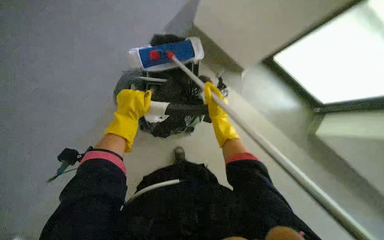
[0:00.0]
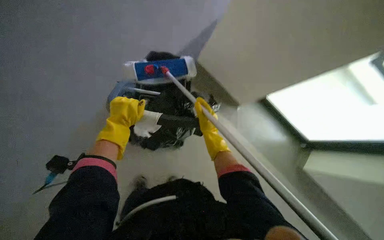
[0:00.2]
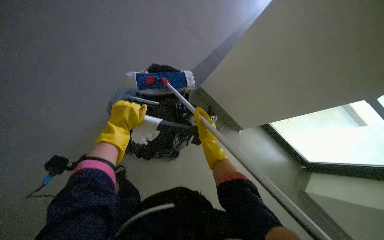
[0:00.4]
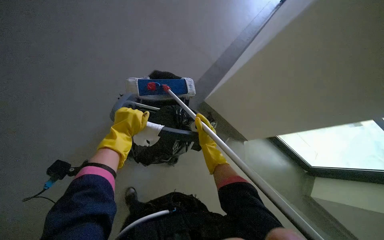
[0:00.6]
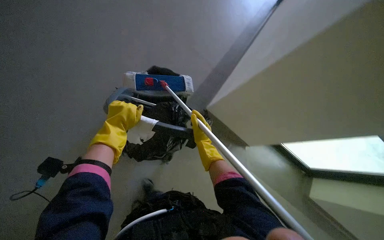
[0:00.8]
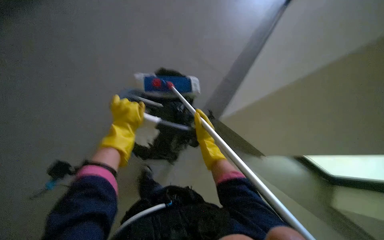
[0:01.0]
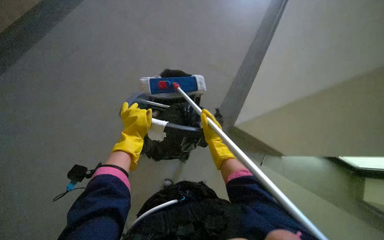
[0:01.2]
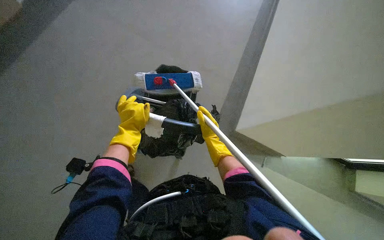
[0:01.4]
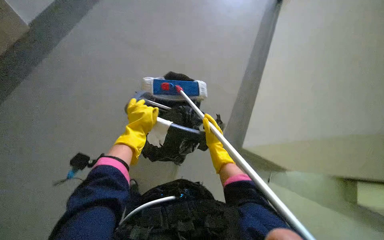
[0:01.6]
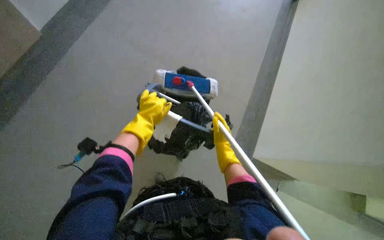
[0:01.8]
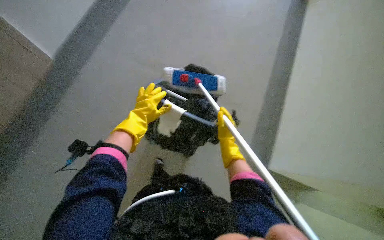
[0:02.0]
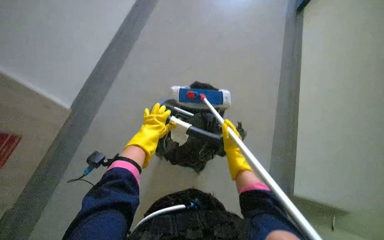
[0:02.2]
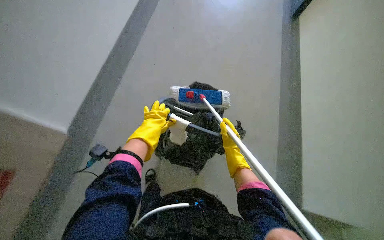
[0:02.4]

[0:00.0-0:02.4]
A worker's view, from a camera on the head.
Job: preparing cleaning supplies.
The whole recording: Preparing cleaning supplies. The worker gathers and organizes various cleaning tools and solutions from the cart, including filling a bucket with water.
0:00.0 to 0:01.2: The view tilts approximately 20 degrees upward.

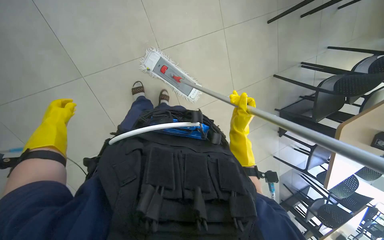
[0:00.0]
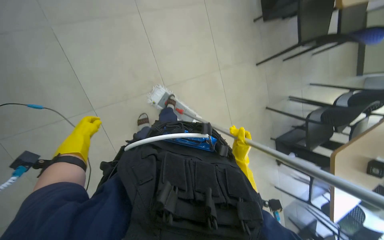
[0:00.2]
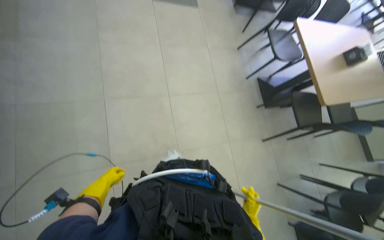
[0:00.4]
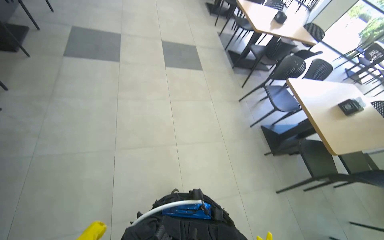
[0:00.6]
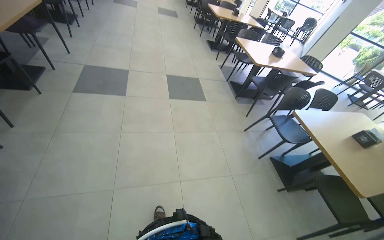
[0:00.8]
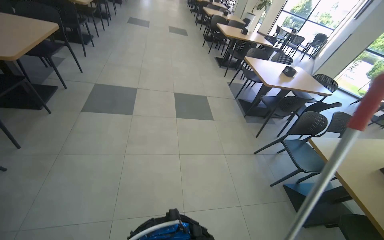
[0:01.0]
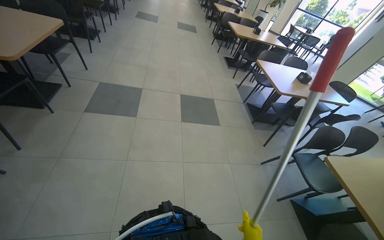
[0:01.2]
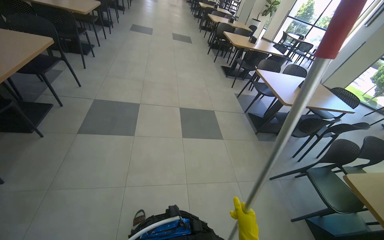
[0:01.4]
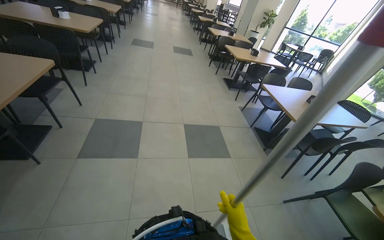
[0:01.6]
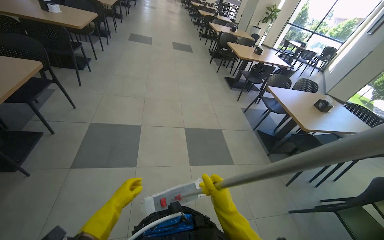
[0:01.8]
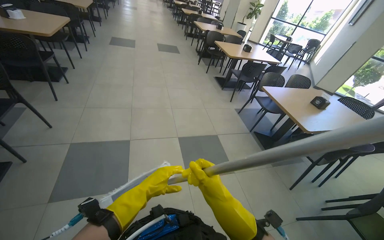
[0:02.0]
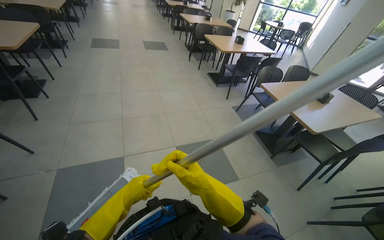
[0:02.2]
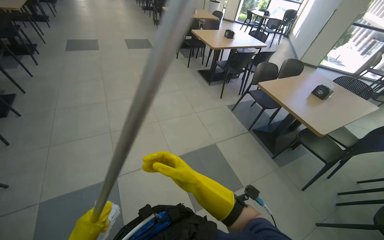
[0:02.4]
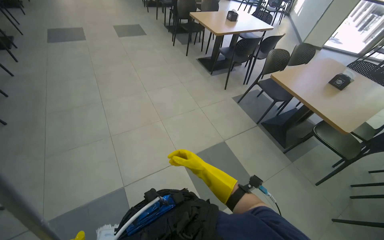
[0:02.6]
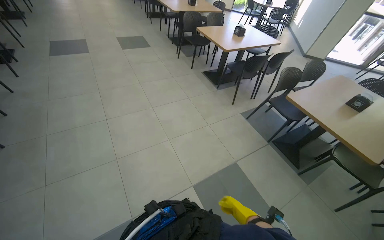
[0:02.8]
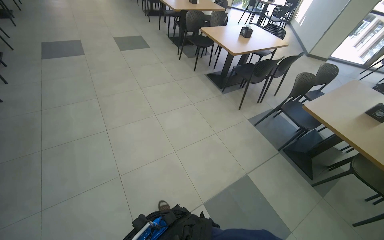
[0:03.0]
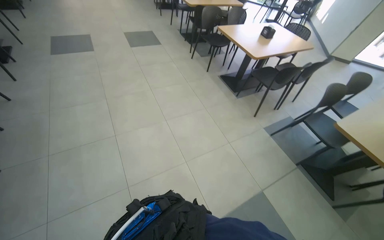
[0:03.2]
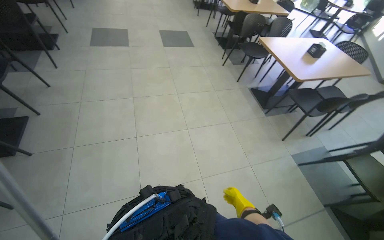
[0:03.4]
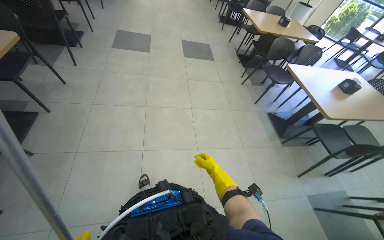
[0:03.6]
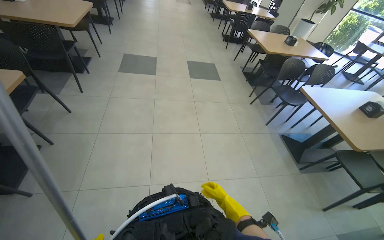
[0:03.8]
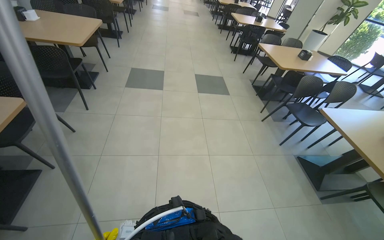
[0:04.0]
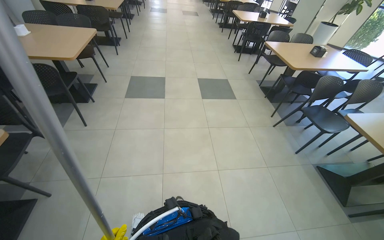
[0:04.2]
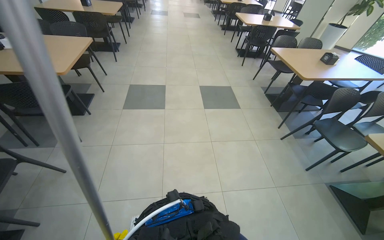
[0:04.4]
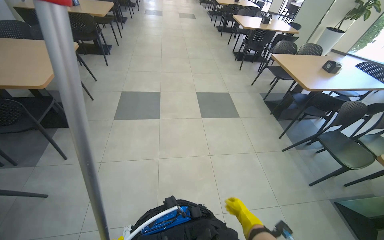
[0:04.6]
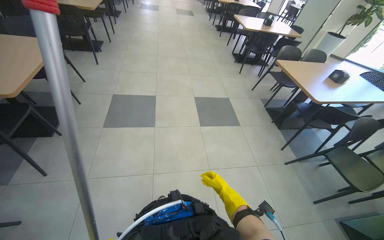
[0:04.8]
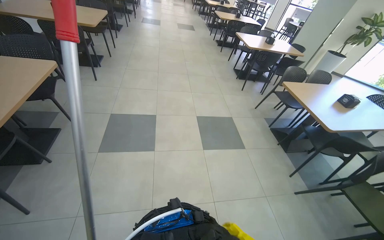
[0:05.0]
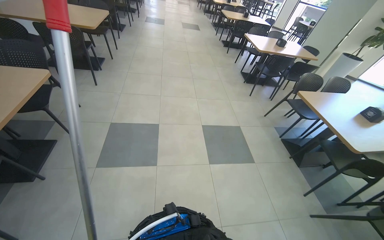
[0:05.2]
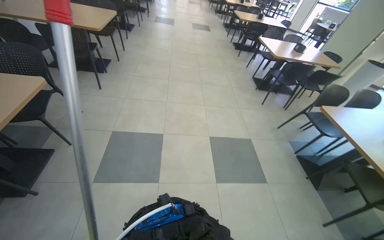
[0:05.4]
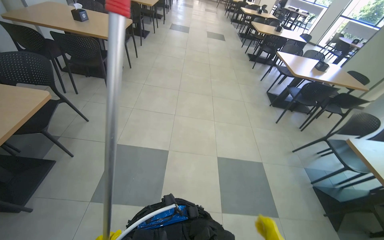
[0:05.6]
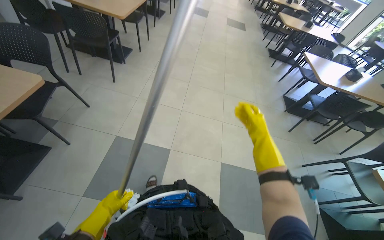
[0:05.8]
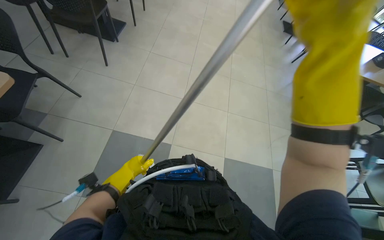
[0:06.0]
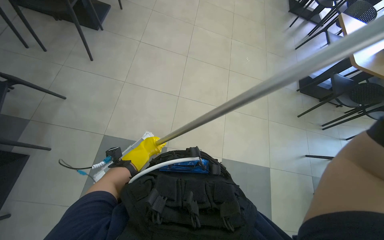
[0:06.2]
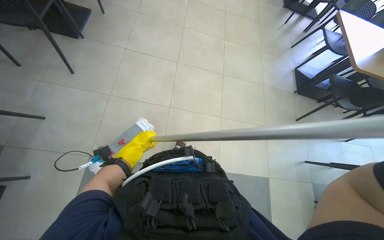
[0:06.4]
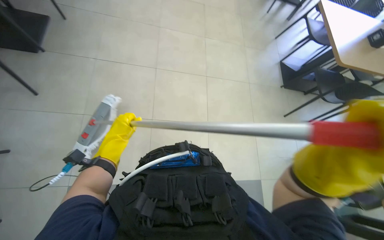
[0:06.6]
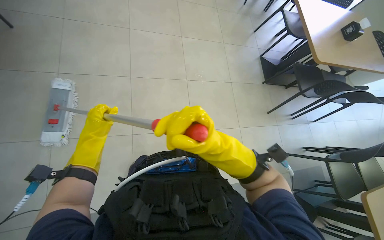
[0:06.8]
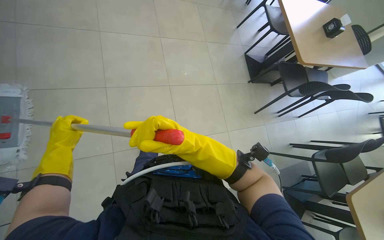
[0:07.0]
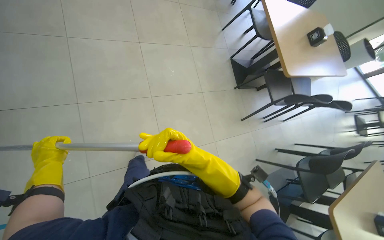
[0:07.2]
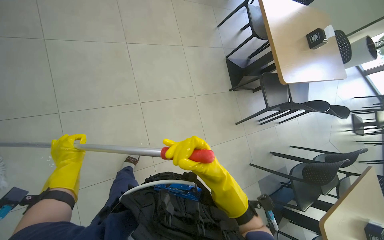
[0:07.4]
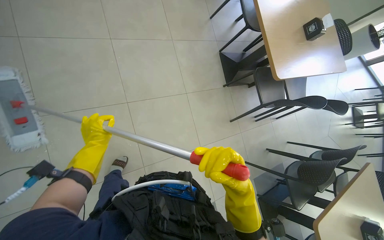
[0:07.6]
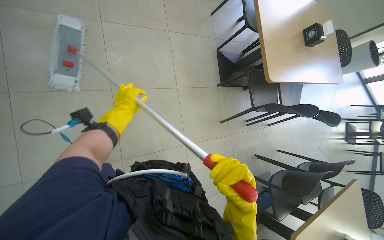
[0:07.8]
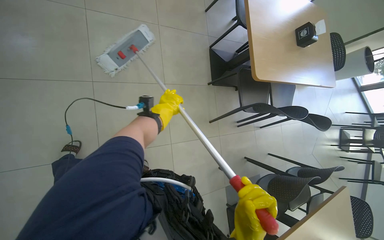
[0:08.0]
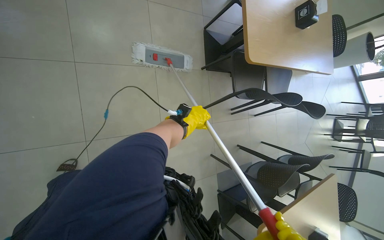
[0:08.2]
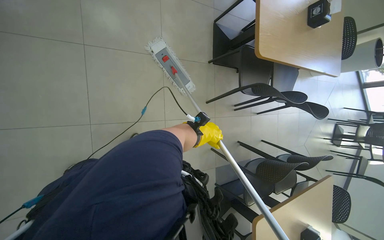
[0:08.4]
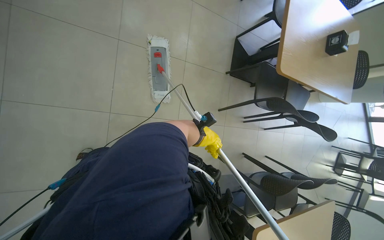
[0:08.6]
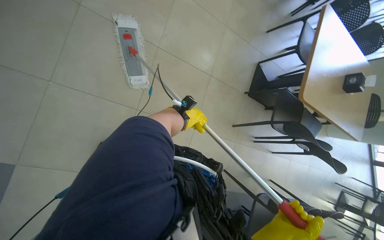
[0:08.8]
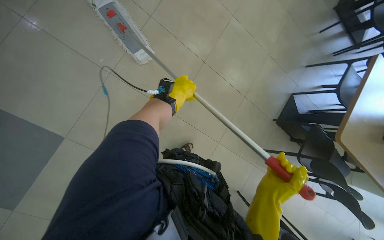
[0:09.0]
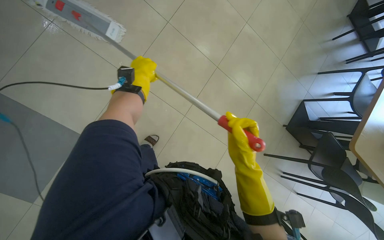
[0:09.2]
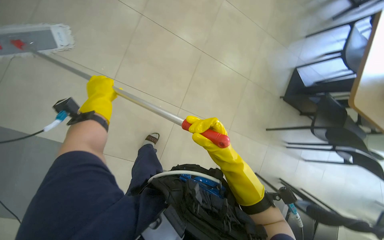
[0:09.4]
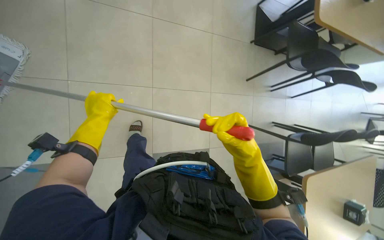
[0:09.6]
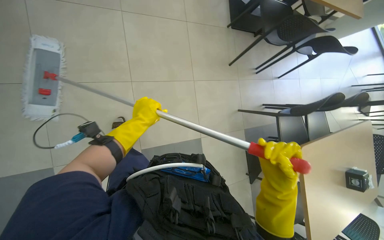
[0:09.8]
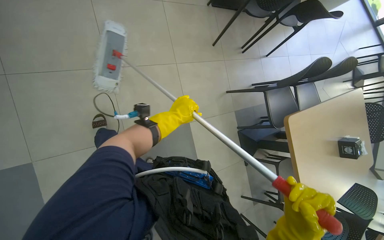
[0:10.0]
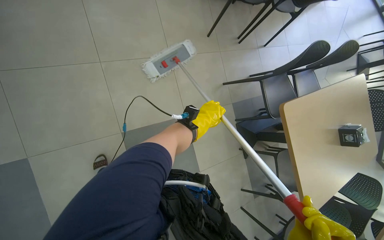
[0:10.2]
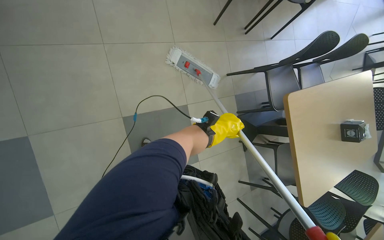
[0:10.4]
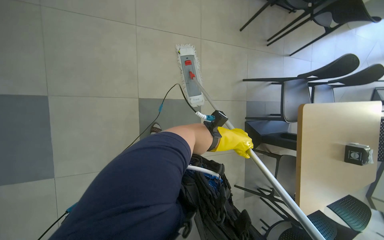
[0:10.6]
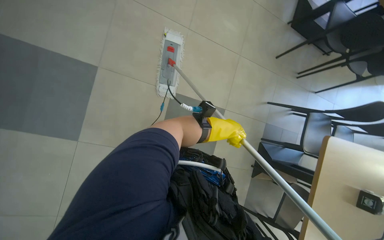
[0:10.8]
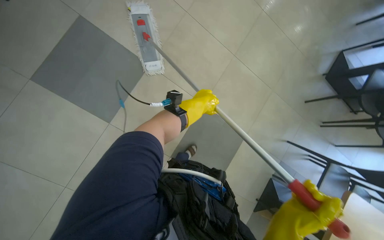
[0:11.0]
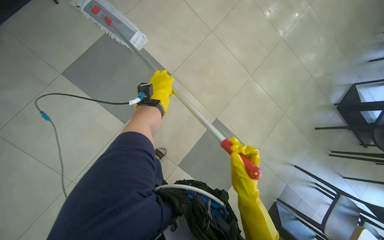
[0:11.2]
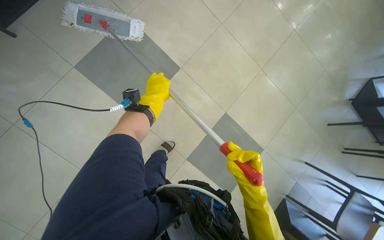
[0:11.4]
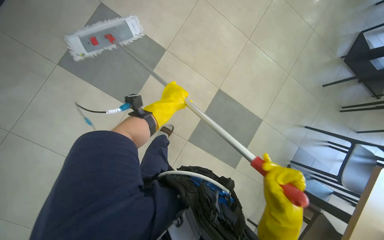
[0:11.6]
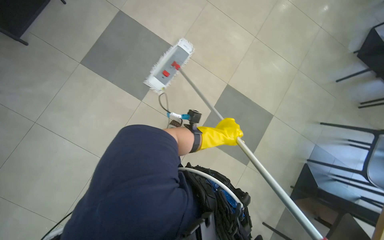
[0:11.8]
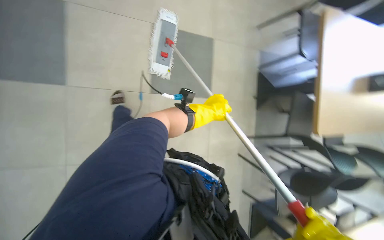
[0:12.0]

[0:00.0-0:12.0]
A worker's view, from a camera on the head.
Job: mopping floor.
The whole recording: Mopping the floor. The worker mops the floor with a mop and cleaning cart.
0:00.0 to 0:01.6: The camera travels some 90 cm. The camera pitches upward, by roughly 75 degrees.
0:01.6 to 0:03.0: The wearer moves approximately 1.5 m. The head turns to the right by some 20 degrees. The camera pitches downward, by about 10 degrees.
0:03.0 to 0:04.4: The camera is carried about 1.5 m. The head rotates about 25 degrees to the left.
0:04.4 to 0:06.0: The camera travels approximately 1.5 m. The view tips downward by approximately 10 degrees.
0:06.0 to 0:07.6: The wearer looks approximately 25 degrees further to the right. The left hand heads up the picture, covering about 35 cm.
0:07.6 to 0:09.0: The wearer moves approximately 40 cm. The scene turns some 45 degrees clockwise in the picture.
0:09.0 to 0:10.4: The view tips downward by approximately 25 degrees. The scene rotates counterclockwise by some 50 degrees.
0:10.4 to 0:12.0: The camera is carried some 50 cm. The wearer's head swings about 40 degrees to the left. The view tilts about 15 degrees upward.

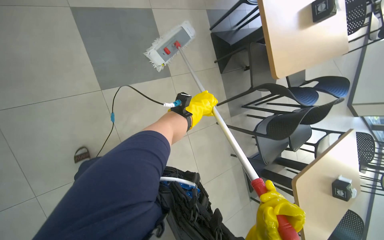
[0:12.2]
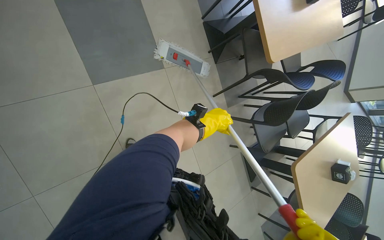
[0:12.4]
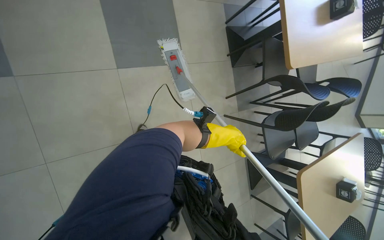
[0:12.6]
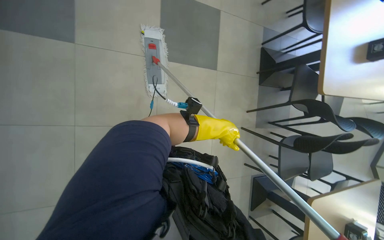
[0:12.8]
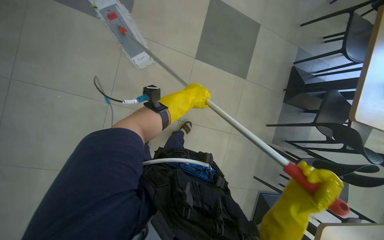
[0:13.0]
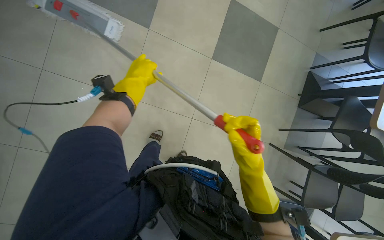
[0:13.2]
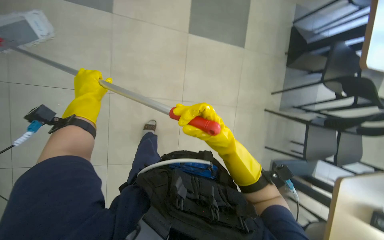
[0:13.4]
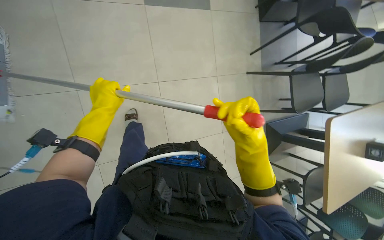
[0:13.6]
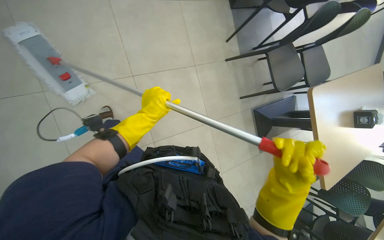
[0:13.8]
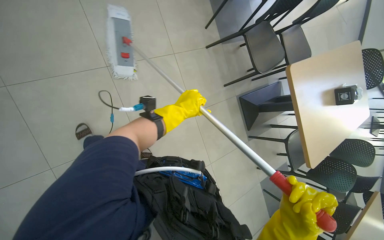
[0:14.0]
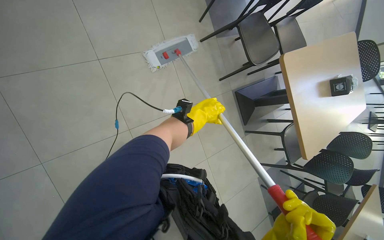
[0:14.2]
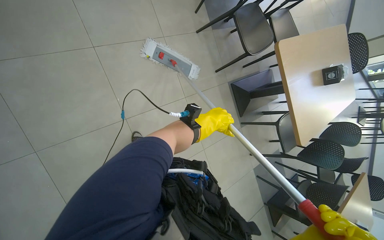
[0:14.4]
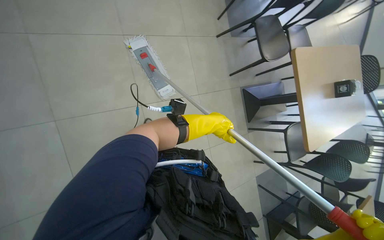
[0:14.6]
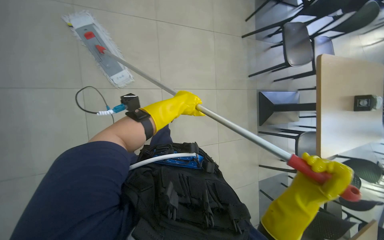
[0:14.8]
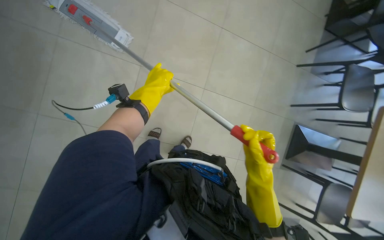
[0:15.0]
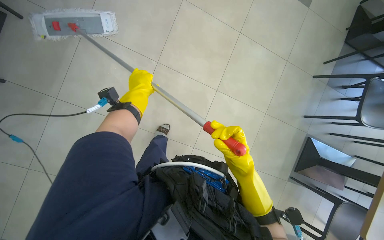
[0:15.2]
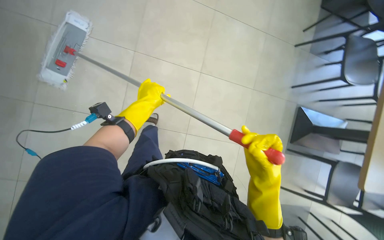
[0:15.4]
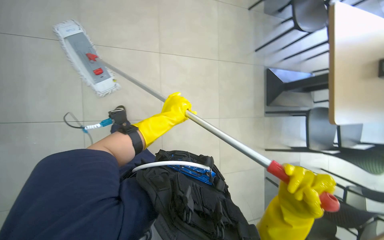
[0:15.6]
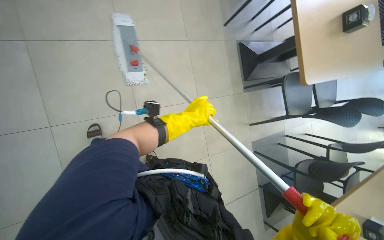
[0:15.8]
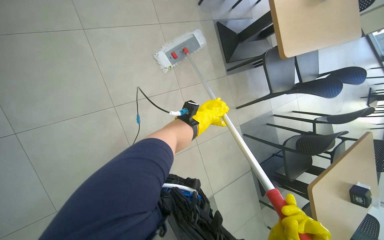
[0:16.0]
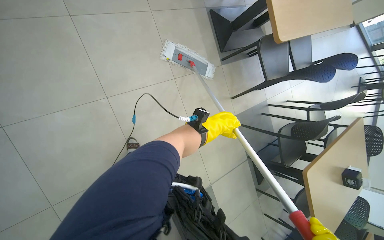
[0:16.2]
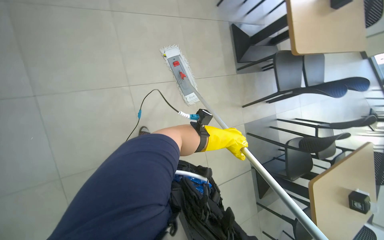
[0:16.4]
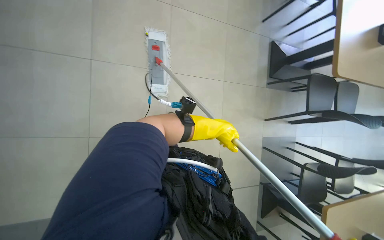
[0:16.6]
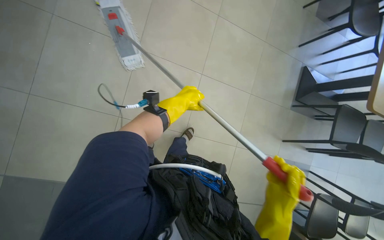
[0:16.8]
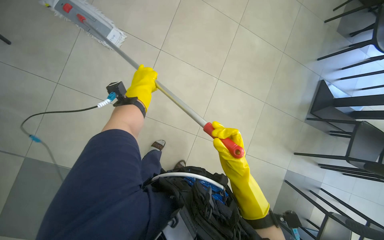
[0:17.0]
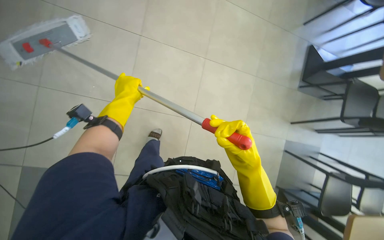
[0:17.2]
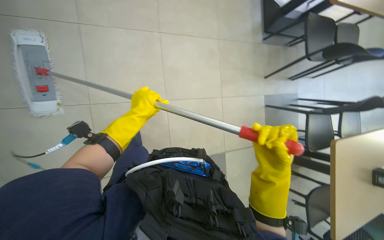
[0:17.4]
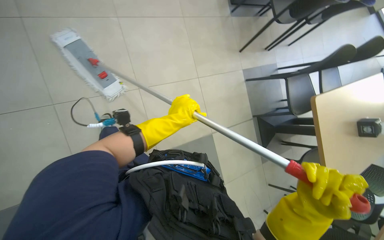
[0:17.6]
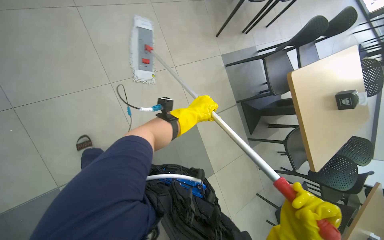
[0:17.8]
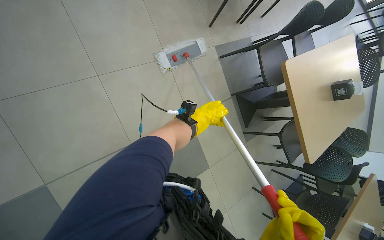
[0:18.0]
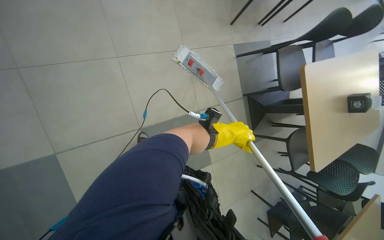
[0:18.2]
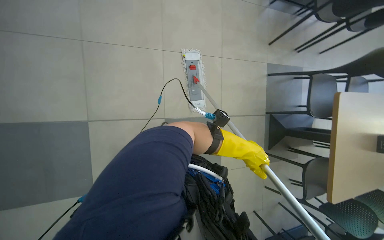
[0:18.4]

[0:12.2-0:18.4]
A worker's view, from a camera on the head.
Job: mopping floor.
The whole recording: Mopping the floor. The worker mops the floor with a mop and cleaning cart.
0:12.2 to 0:13.8: The camera is carried some 60 cm.
0:13.8 to 0:15.4: The wearer moves roughly 40 cm.
0:16.8 to 0:18.4: The camera is carried roughly 60 cm.
